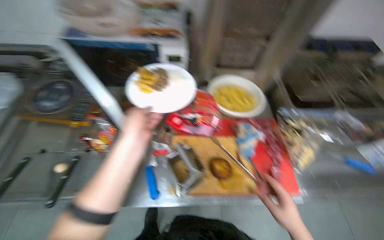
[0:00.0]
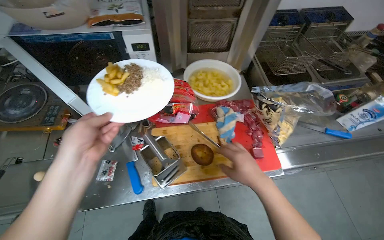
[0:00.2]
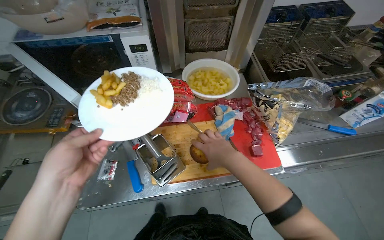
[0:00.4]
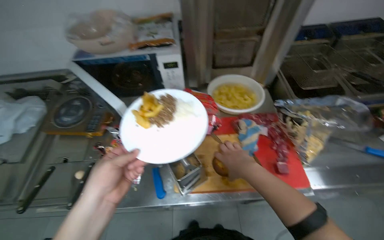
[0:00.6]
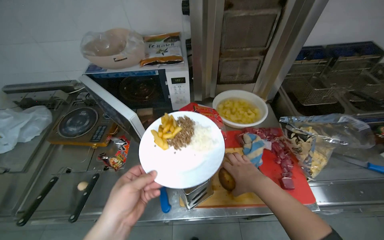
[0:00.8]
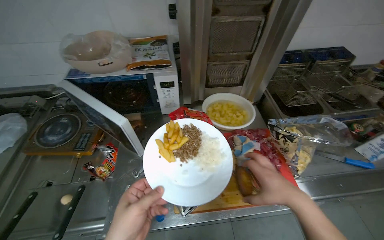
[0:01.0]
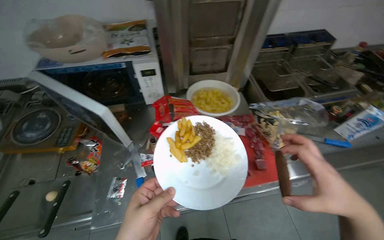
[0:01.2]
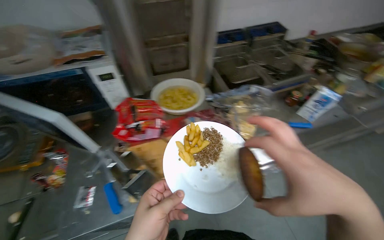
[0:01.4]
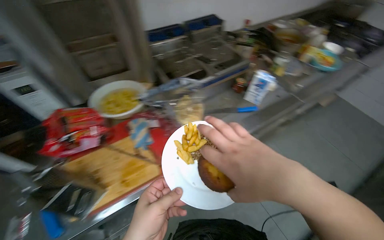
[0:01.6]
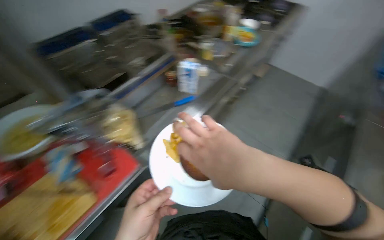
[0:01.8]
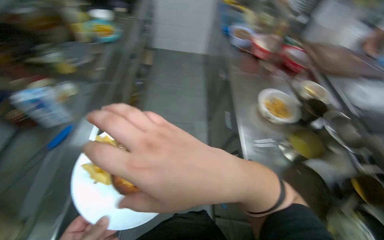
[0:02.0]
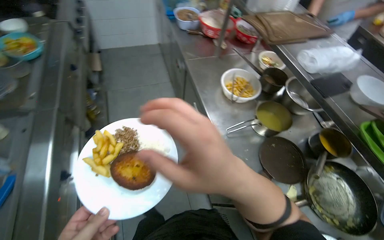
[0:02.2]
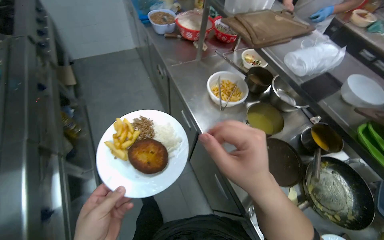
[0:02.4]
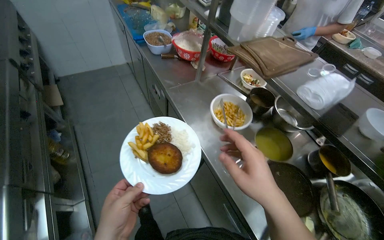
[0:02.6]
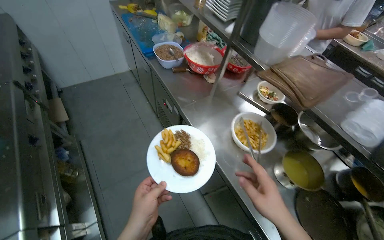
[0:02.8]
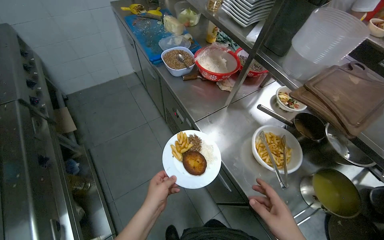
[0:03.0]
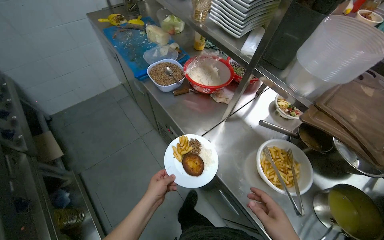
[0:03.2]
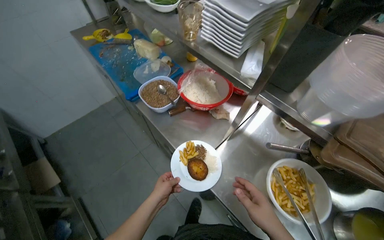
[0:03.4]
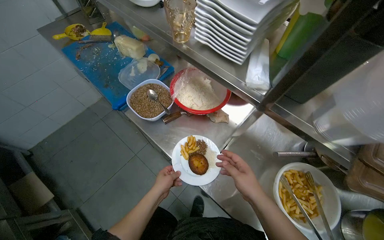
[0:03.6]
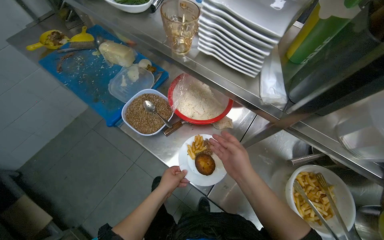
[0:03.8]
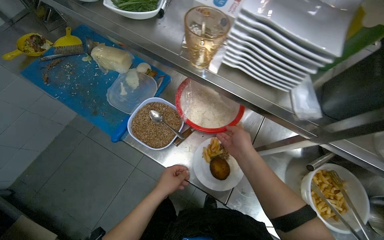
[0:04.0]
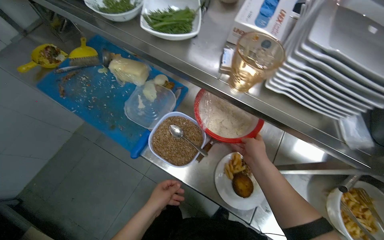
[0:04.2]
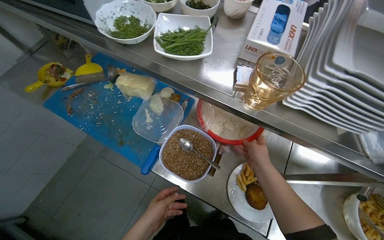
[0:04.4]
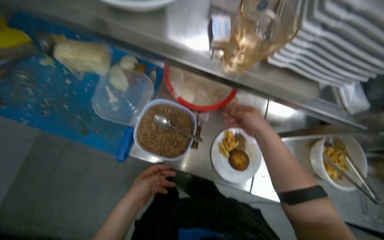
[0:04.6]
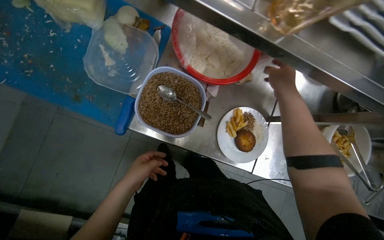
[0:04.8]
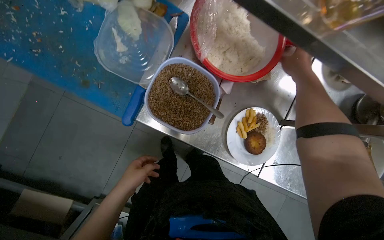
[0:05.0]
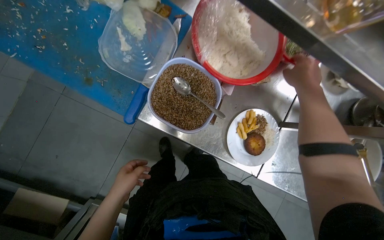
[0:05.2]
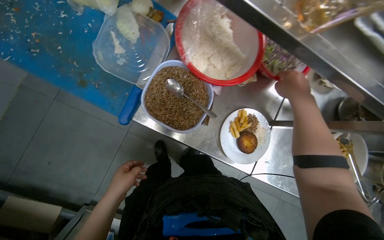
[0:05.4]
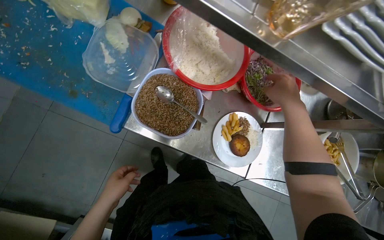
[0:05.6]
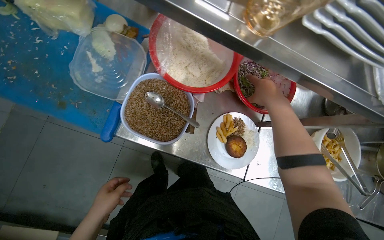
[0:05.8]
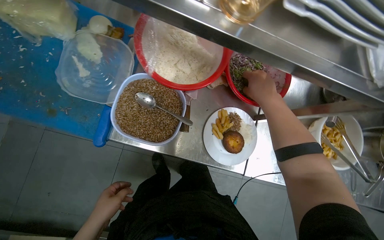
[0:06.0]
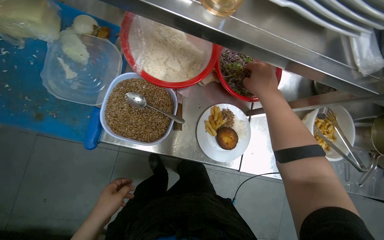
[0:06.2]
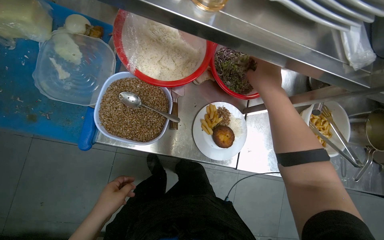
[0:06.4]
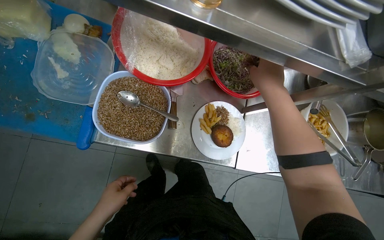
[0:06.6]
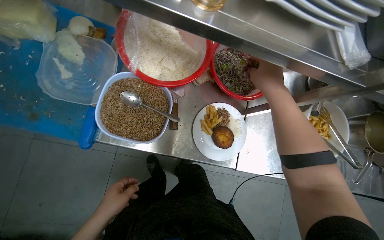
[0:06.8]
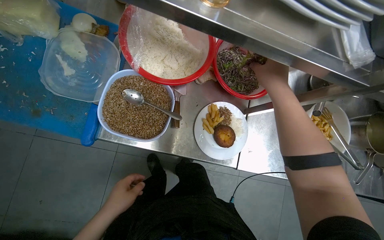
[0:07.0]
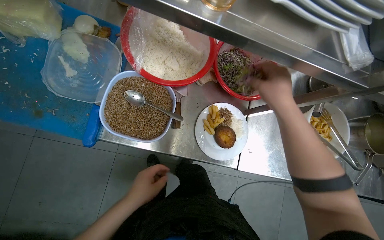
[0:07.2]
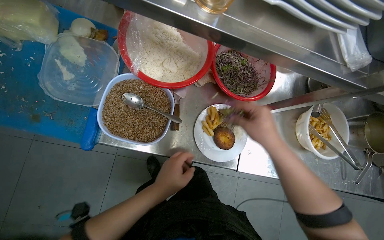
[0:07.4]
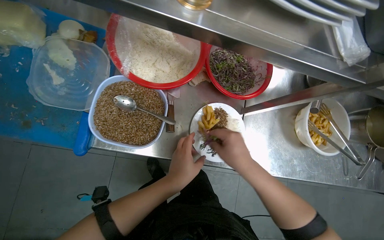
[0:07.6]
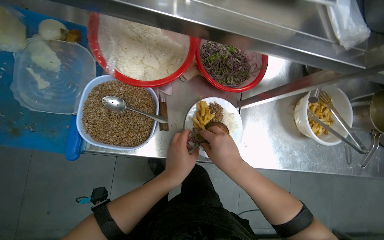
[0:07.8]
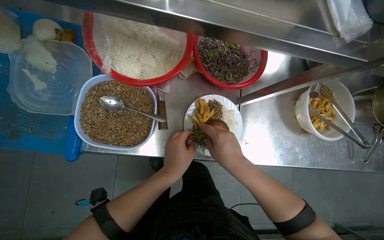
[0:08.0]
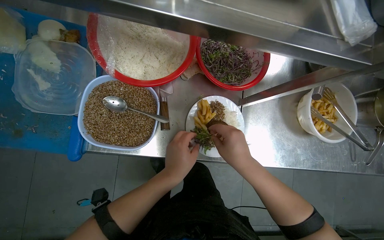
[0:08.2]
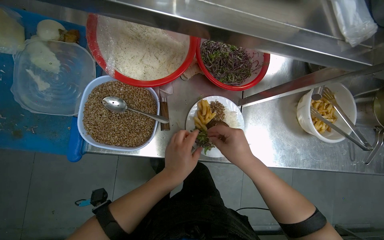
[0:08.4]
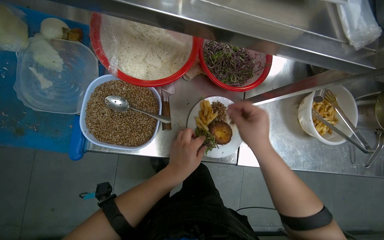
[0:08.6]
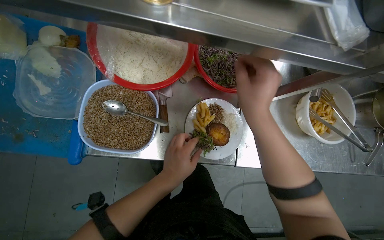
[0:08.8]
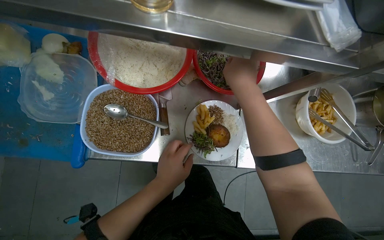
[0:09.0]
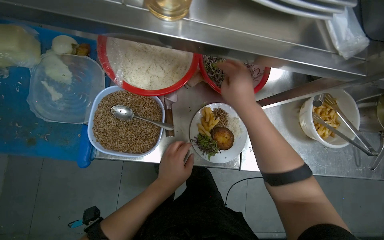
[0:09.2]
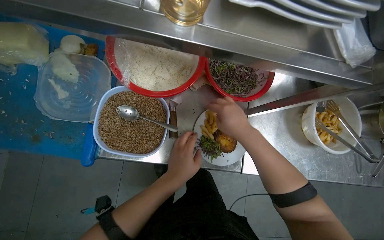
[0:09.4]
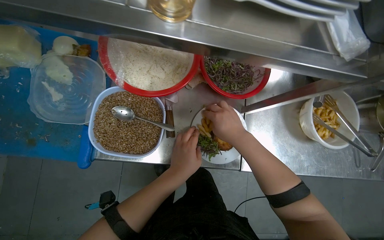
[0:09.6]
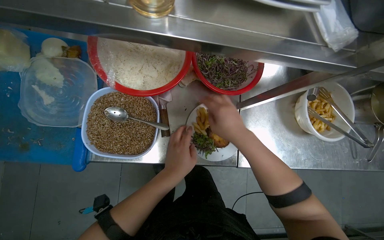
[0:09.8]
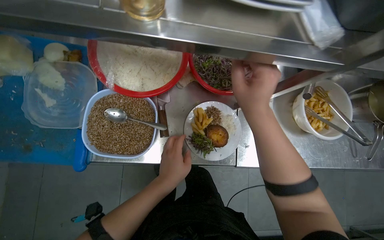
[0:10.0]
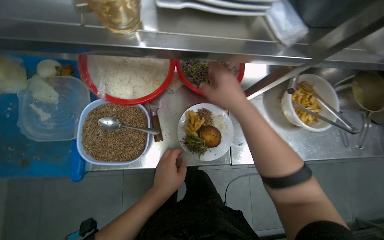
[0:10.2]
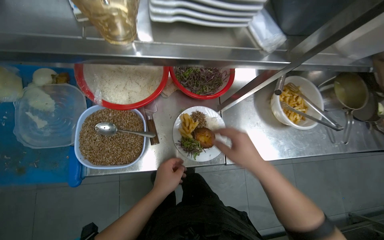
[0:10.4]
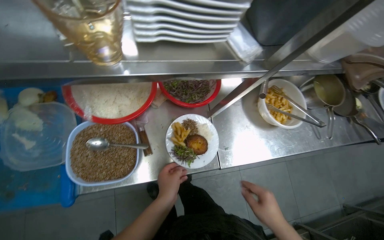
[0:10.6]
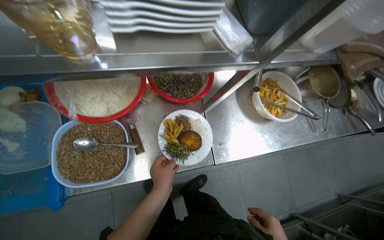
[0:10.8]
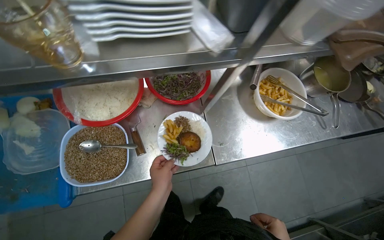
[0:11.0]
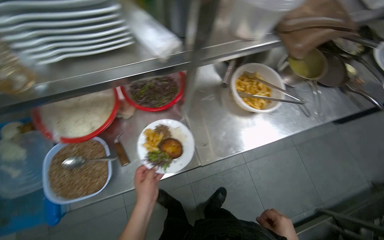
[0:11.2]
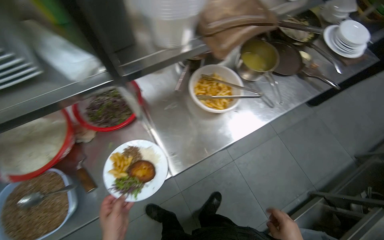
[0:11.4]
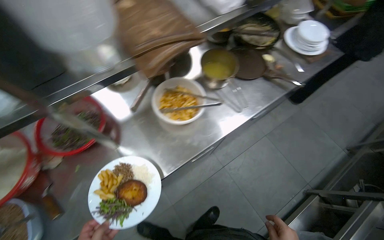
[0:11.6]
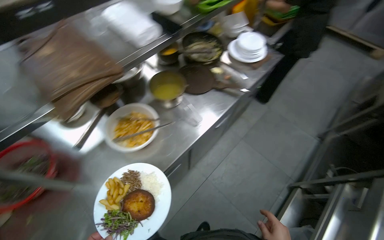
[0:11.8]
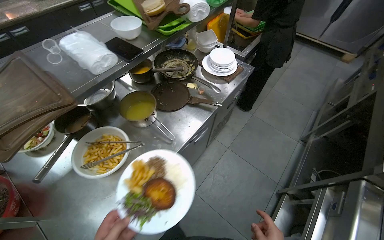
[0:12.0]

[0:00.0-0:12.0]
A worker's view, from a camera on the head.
Job: preparing food.
The whole recording: Plating food onto a dish. The worker adds various food items and garnishes onto a white plate.
0:00.0 to 0:01.6: The head rotates some 30 degrees to the right.
0:01.6 to 0:03.0: The wearer moves roughly 80 cm. The head turns to the right by approximately 60 degrees.
0:03.0 to 0:04.4: The head travels some 70 cm. The wearer's head swings about 30 degrees to the right.
0:04.4 to 0:06.0: The camera pitches downward, by approximately 20 degrees.
0:06.0 to 0:07.6: The left hand goes some 25 cm to the right and up the picture. The right hand travels down the picture by approximately 20 cm.
0:07.6 to 0:09.0: The right hand travels up the picture by some 20 cm.
0:09.0 to 0:10.4: The right hand is displaced down the picture by roughly 20 cm.
0:10.4 to 0:12.0: The camera travels approximately 70 cm. The view tilts some 15 degrees upward. The scene turns approximately 45 degrees counterclockwise in the picture.

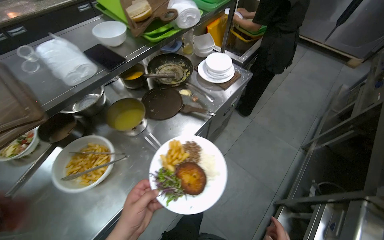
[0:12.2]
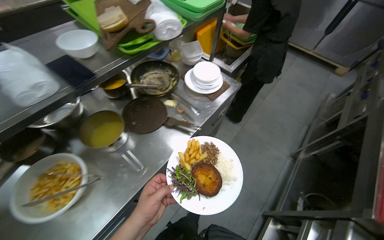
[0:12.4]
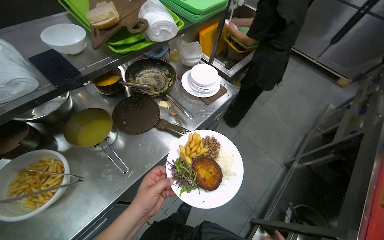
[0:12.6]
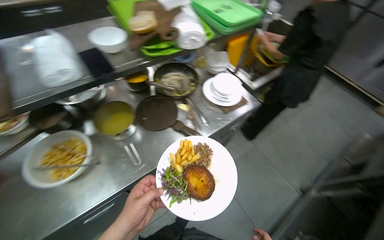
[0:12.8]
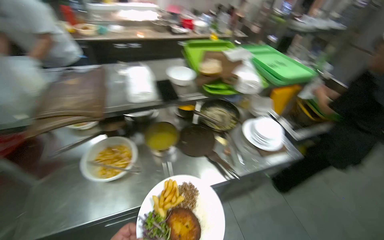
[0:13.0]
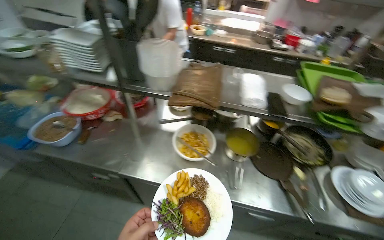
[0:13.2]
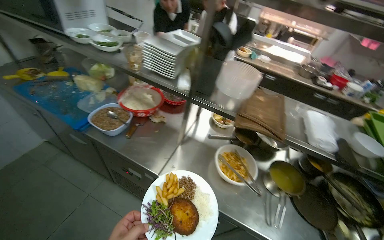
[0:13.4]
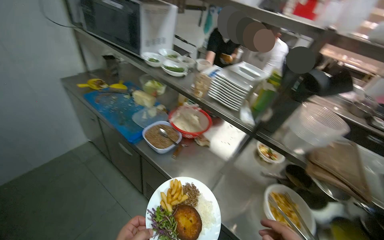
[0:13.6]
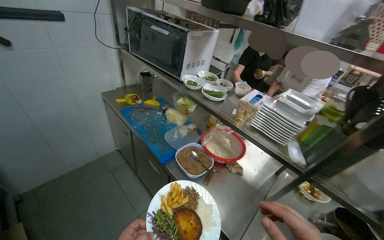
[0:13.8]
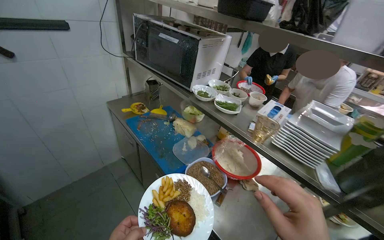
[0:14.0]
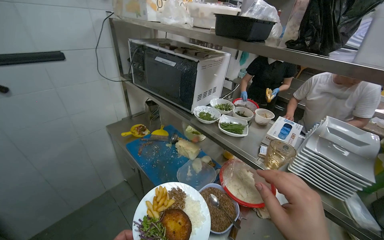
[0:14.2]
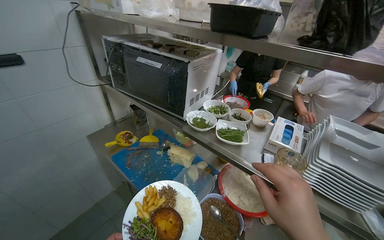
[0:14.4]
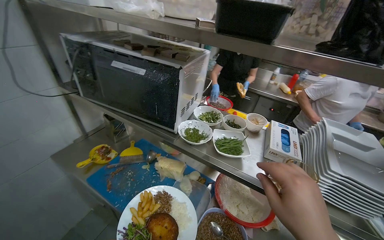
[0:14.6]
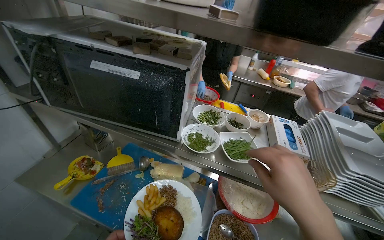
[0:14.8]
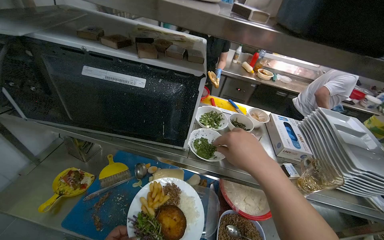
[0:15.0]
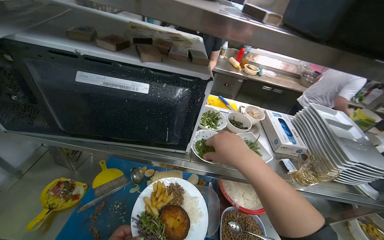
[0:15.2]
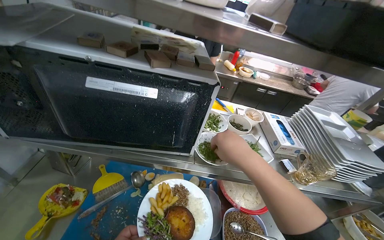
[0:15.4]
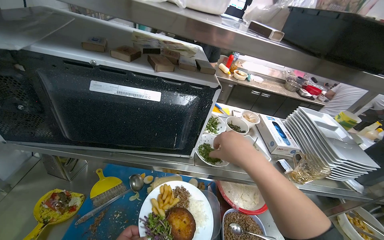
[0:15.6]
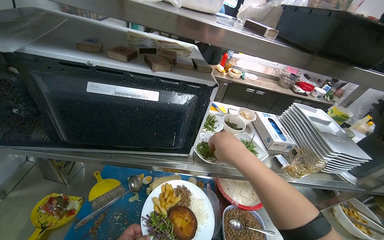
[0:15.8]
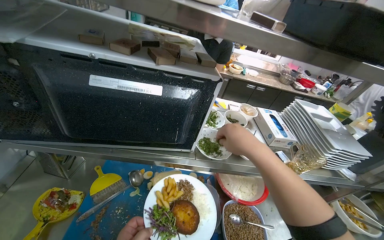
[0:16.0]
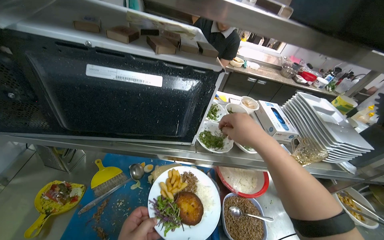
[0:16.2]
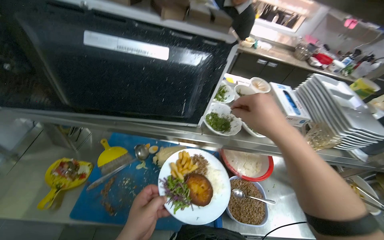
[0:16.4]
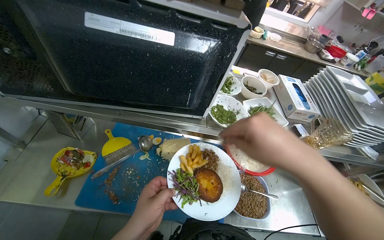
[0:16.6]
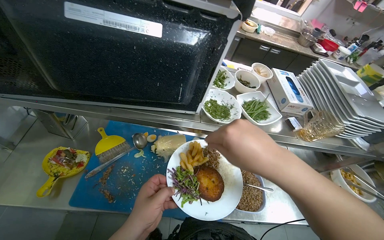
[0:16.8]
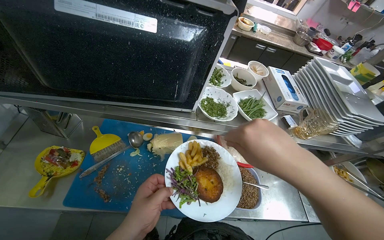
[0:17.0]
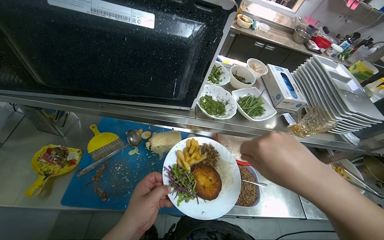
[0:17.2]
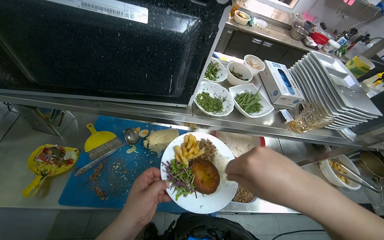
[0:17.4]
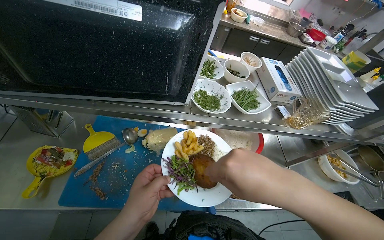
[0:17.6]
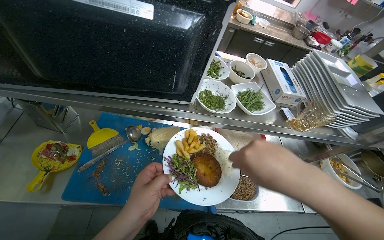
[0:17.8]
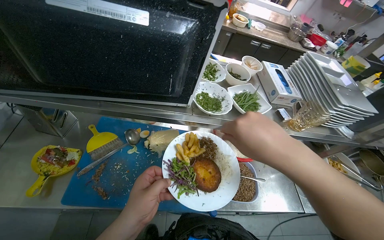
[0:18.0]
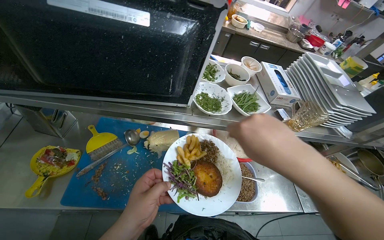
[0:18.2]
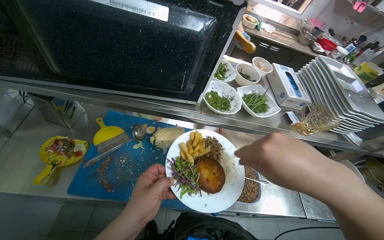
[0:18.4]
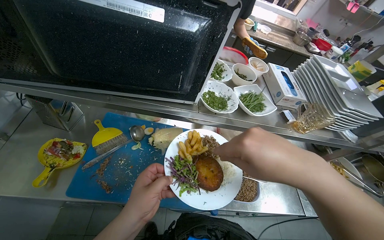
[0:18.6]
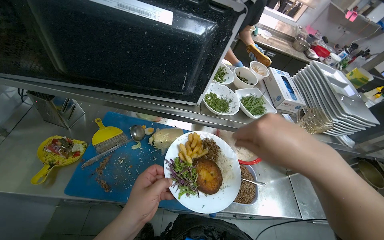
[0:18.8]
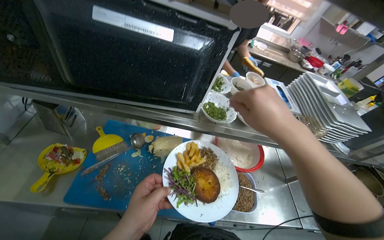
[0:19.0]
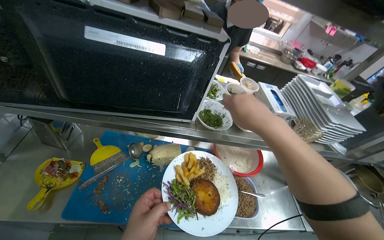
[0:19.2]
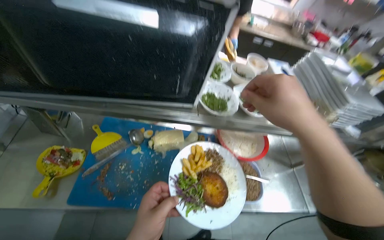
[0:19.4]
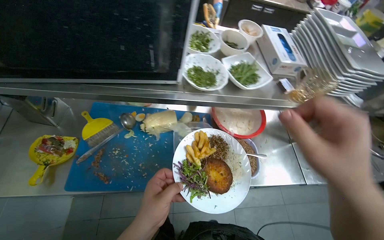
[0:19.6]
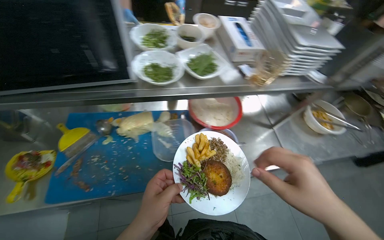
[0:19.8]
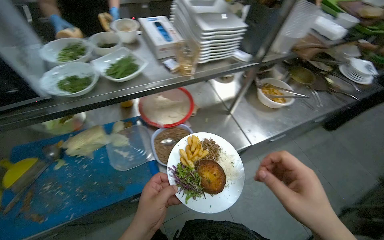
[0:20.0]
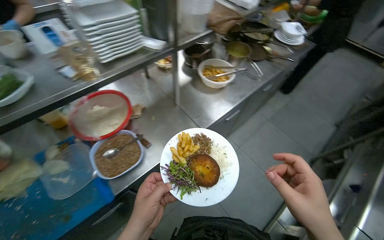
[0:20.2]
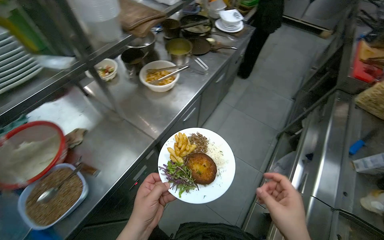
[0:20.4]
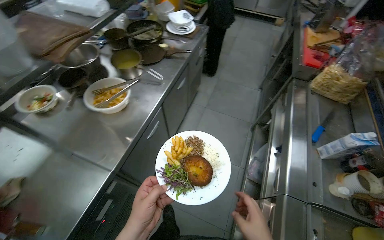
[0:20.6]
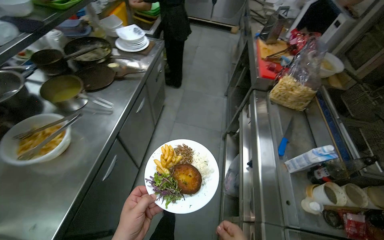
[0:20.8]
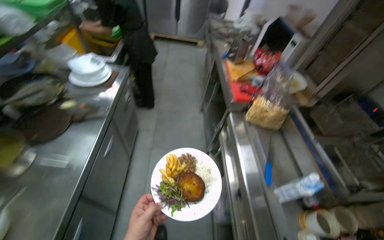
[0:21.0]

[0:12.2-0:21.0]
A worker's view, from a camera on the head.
Job: preparing food.
The whole recording: Plating food onto a dish. The worker adds various food items and garnishes onto a white plate.
0:12.2 to 0:13.6: The head rotates about 60 degrees to the left. The view tilts approximately 25 degrees upward.
0:13.6 to 0:15.2: The head travels some 80 cm. The head turns to the right by approximately 30 degrees.
0:18.0 to 0:19.6: The right hand moves to the right, some 10 cm.
0:19.6 to 0:21.0: The wearer moves roughly 1 m. The head turns to the right by about 85 degrees.
